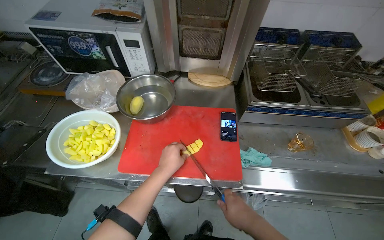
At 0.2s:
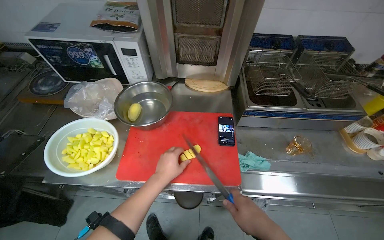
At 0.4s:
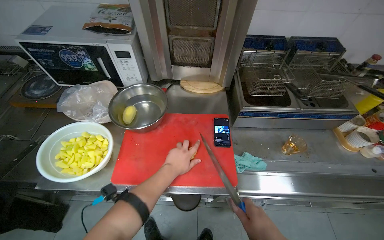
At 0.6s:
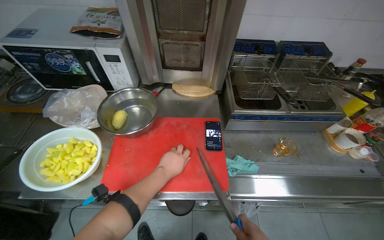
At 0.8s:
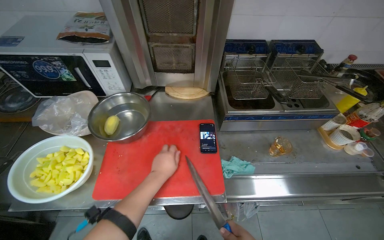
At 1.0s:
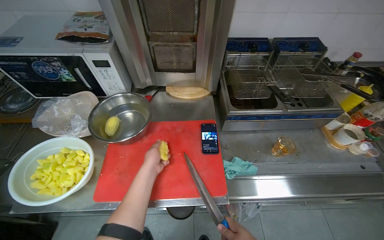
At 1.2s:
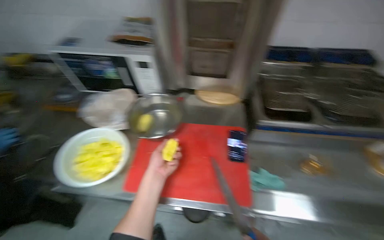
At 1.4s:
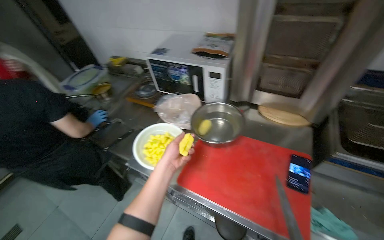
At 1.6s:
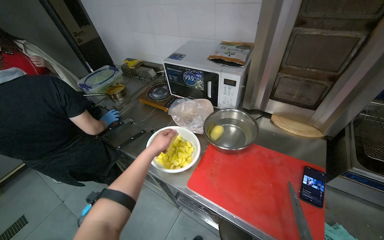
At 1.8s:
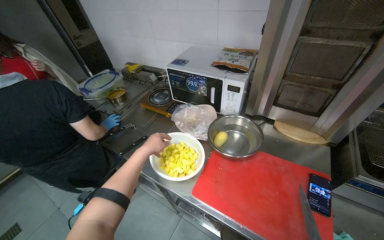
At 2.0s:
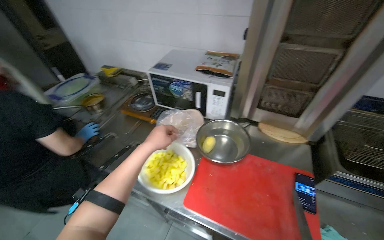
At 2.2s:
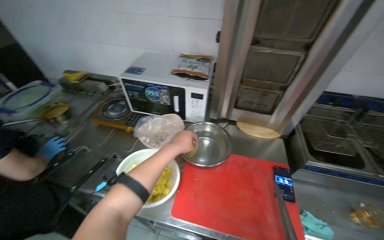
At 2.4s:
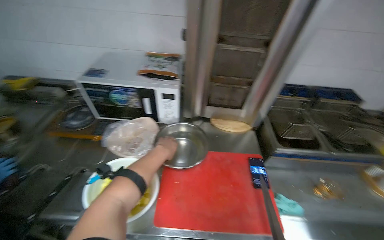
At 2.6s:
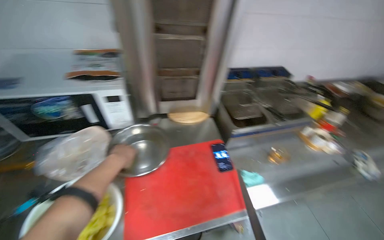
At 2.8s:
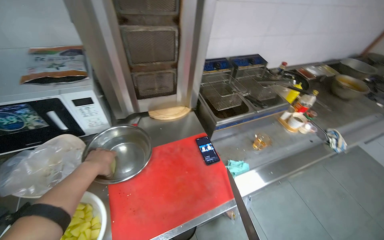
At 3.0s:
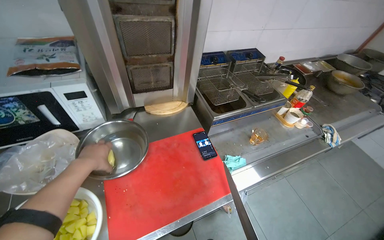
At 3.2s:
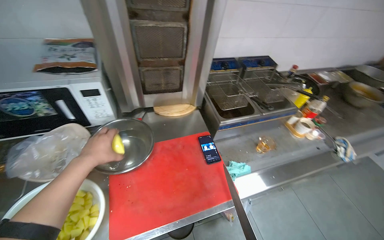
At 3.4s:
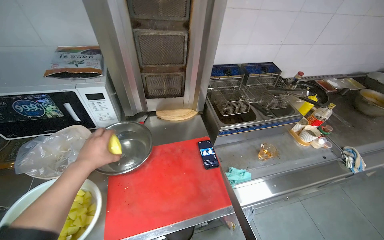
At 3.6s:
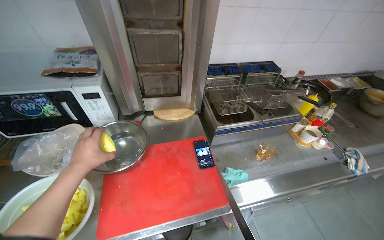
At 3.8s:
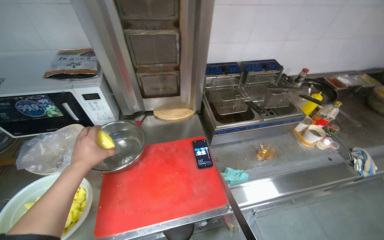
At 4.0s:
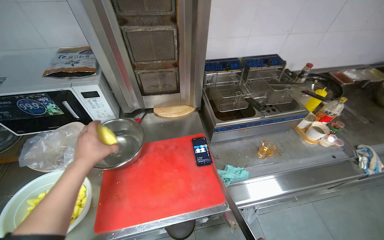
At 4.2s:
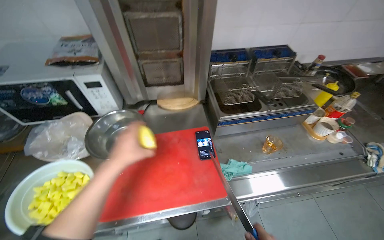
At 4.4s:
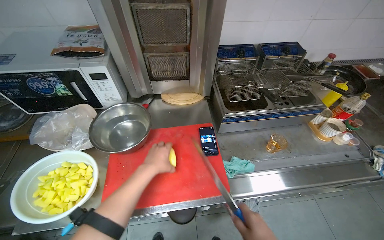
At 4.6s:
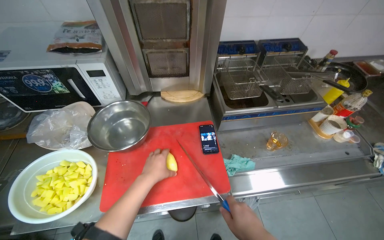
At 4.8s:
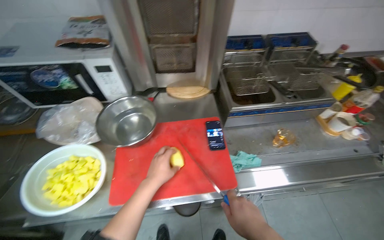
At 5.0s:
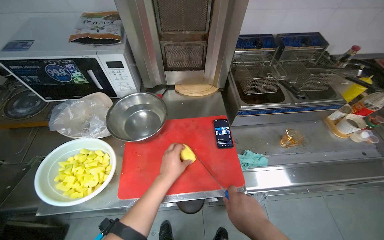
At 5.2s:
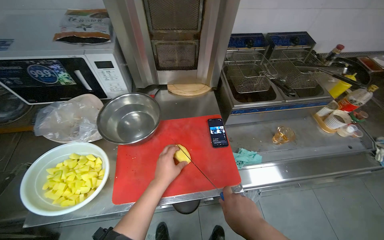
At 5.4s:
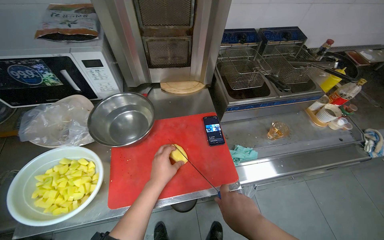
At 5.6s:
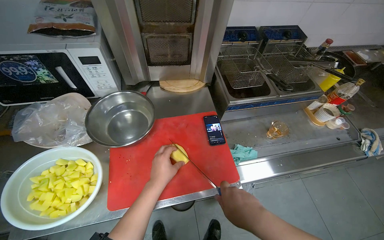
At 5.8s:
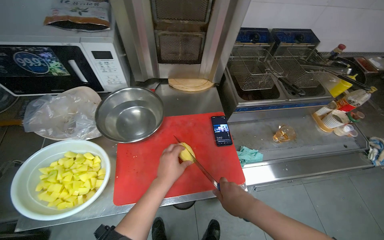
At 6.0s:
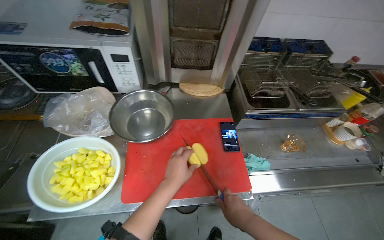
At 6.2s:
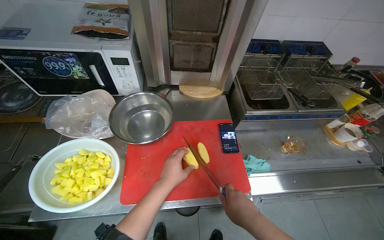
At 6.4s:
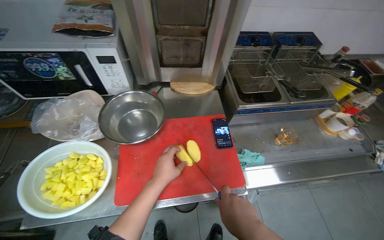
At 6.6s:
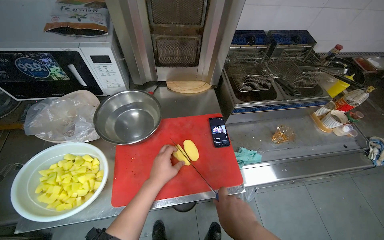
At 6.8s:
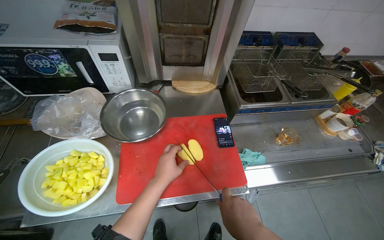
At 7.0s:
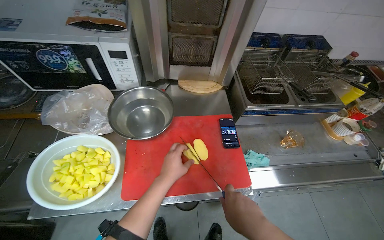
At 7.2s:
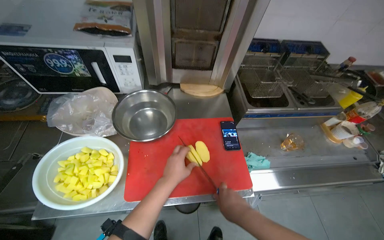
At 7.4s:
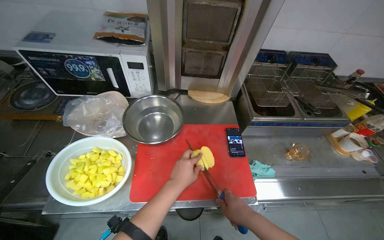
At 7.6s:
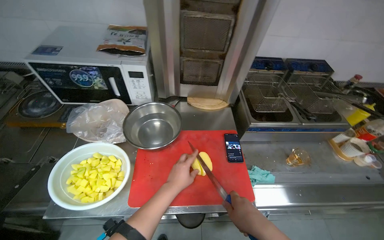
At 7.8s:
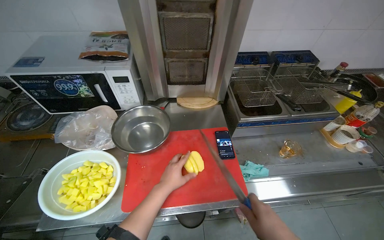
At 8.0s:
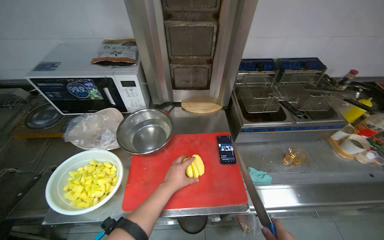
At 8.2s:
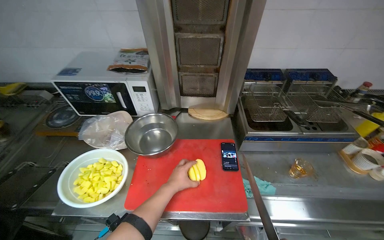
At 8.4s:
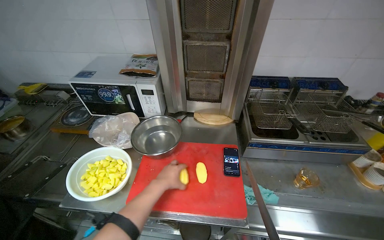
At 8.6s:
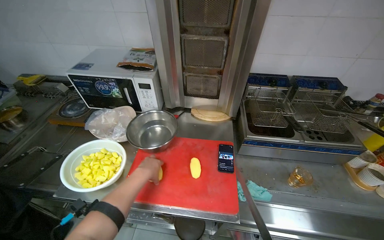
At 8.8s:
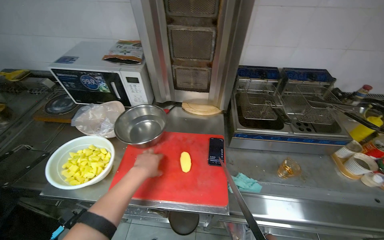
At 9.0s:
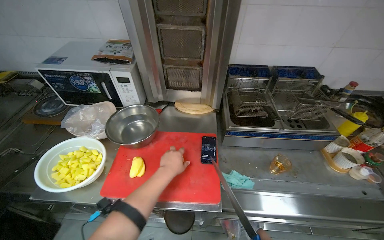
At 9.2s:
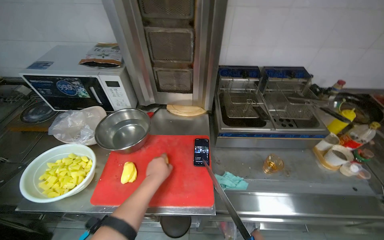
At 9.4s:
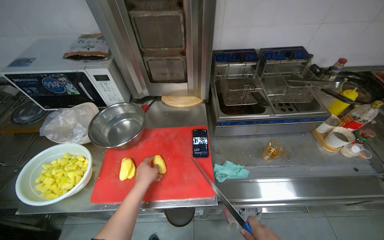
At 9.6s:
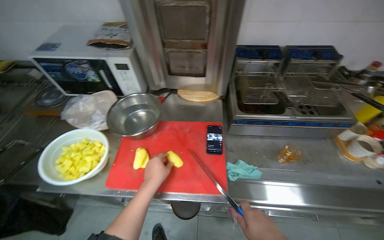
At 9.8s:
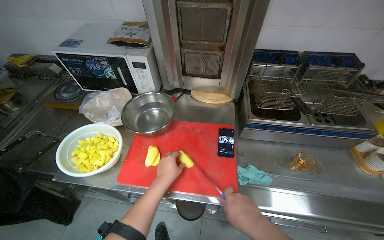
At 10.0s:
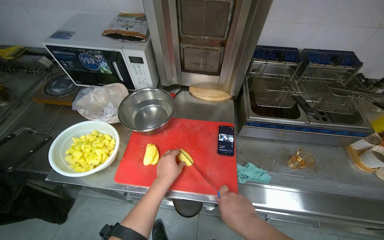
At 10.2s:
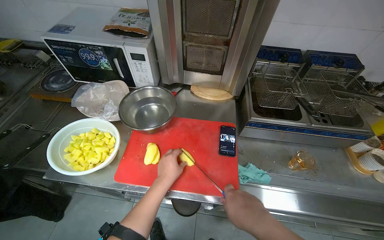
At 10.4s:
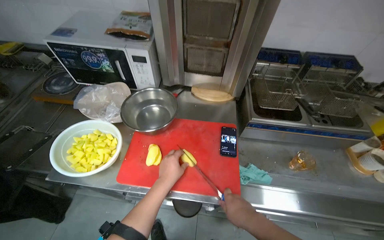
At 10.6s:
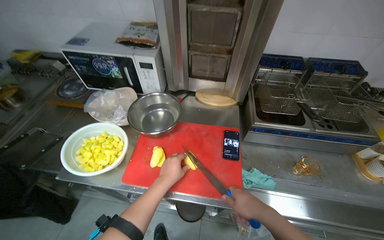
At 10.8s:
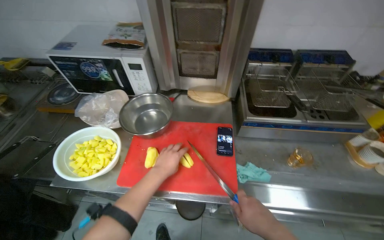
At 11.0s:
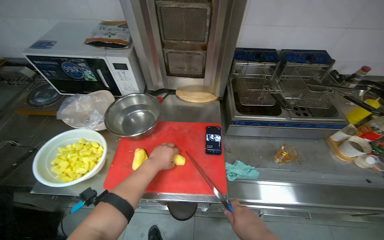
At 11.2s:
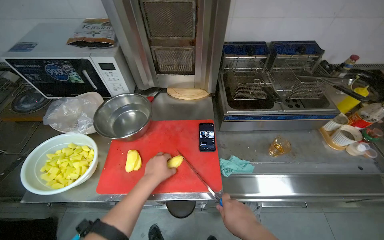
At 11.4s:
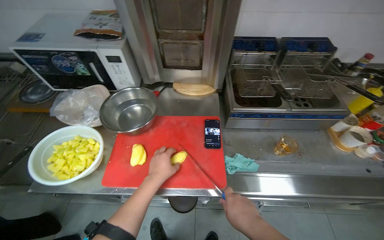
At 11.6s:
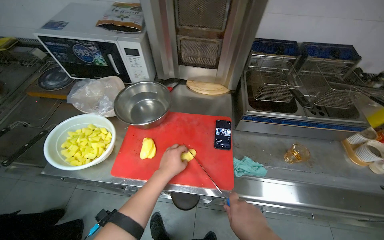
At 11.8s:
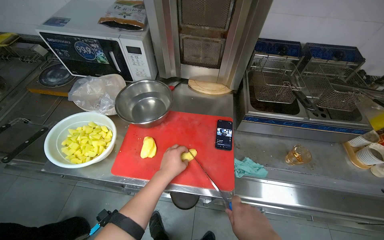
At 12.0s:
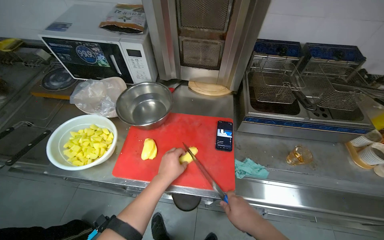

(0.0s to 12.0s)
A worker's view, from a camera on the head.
Job: preparing food.
The whole recording: Slicing potatoes for preparation. The worker picks up potatoes from a bowl and slices them into pieces on a red cutting board.
0.0s - 1.6s: The wearer looks approximately 30 degrees further to the left.
1.6s - 3.0s: The wearer's head swings about 55 degrees to the right.
3.0s - 4.4s: The left hand is displaced to the right by roughly 25 cm.
6.0s - 7.6s: The hands stay close to where they were, moving slightly.

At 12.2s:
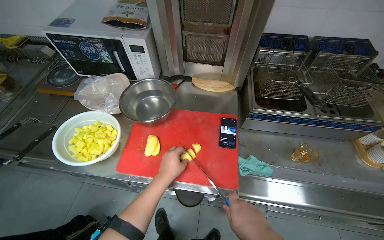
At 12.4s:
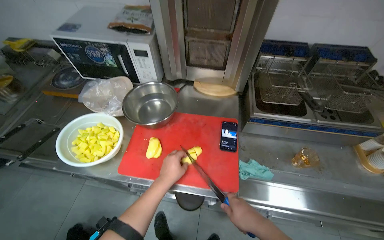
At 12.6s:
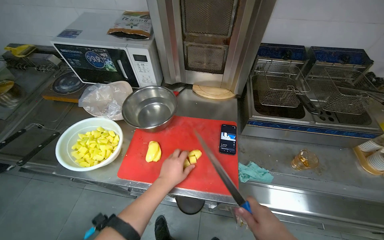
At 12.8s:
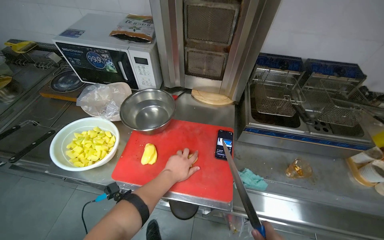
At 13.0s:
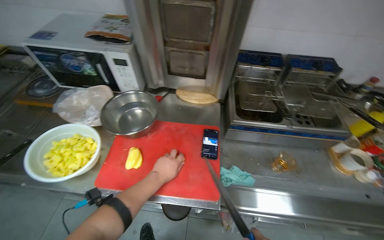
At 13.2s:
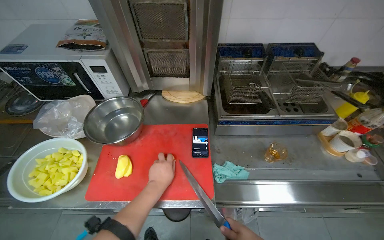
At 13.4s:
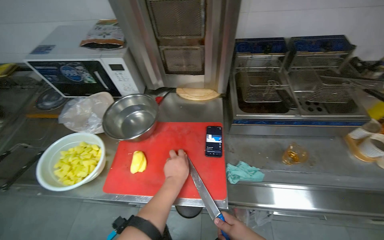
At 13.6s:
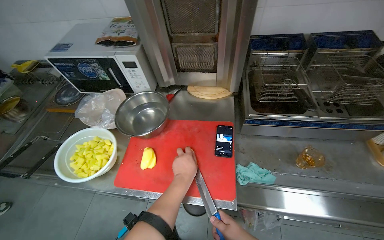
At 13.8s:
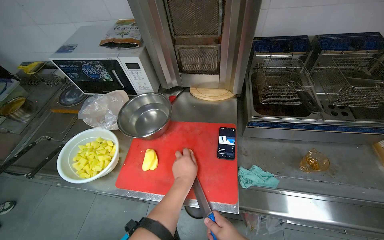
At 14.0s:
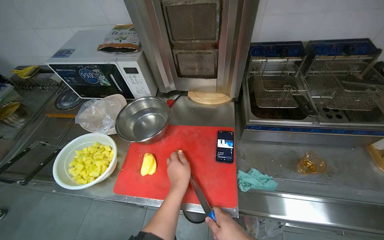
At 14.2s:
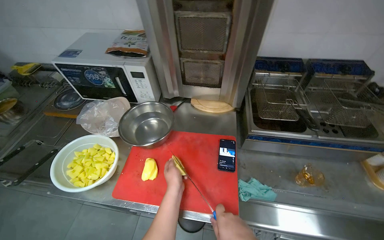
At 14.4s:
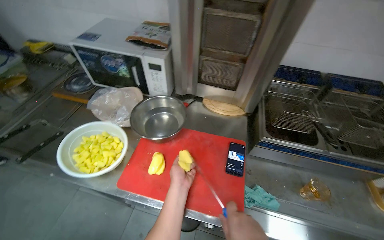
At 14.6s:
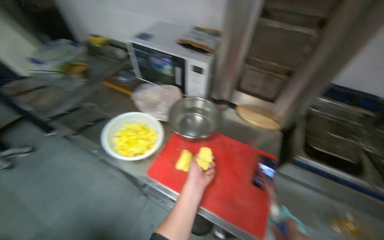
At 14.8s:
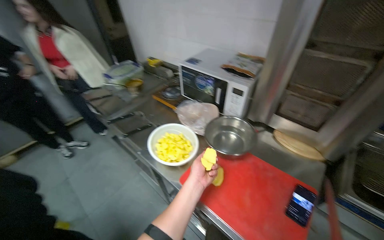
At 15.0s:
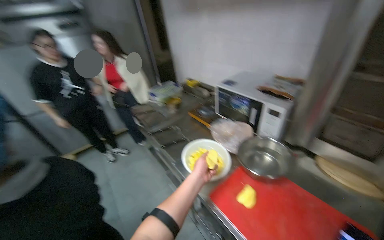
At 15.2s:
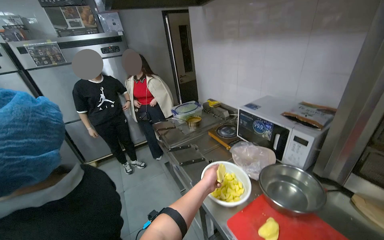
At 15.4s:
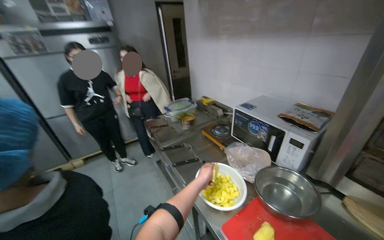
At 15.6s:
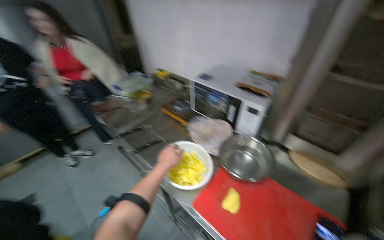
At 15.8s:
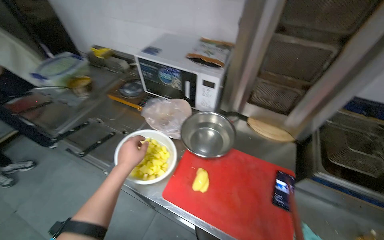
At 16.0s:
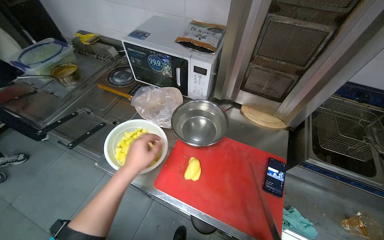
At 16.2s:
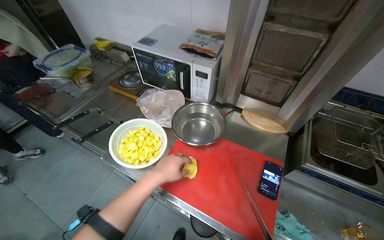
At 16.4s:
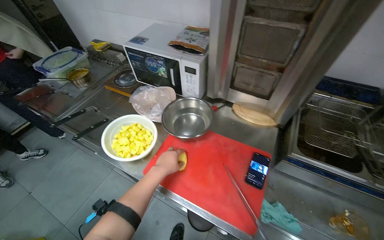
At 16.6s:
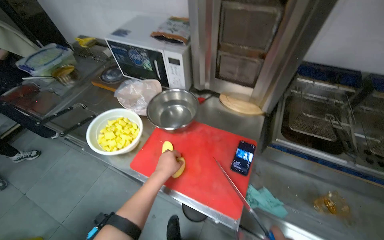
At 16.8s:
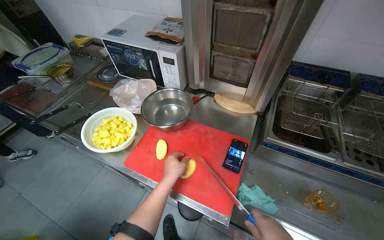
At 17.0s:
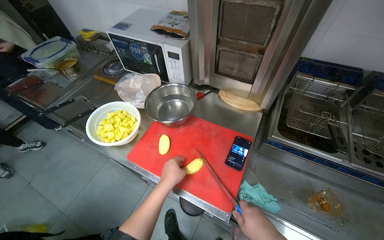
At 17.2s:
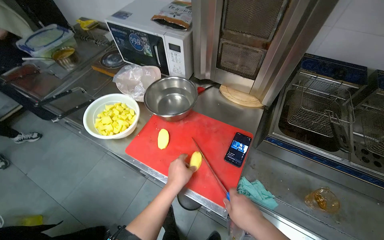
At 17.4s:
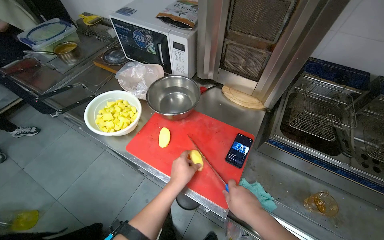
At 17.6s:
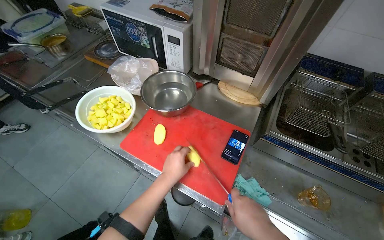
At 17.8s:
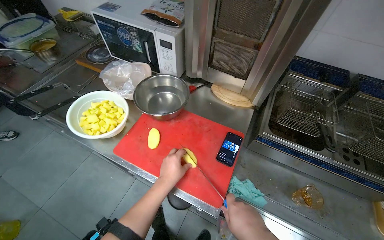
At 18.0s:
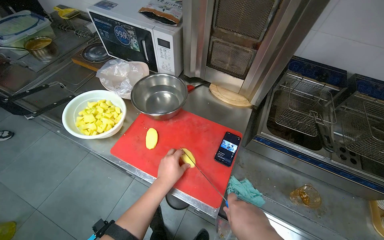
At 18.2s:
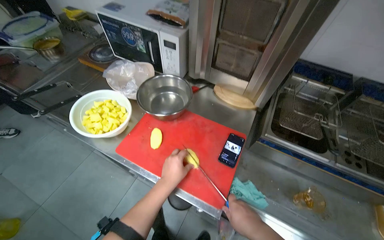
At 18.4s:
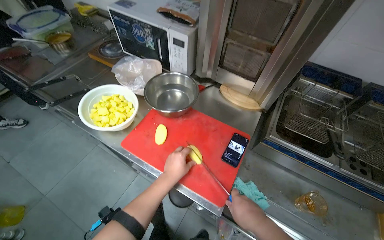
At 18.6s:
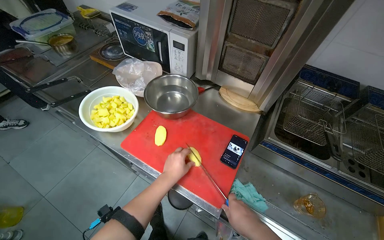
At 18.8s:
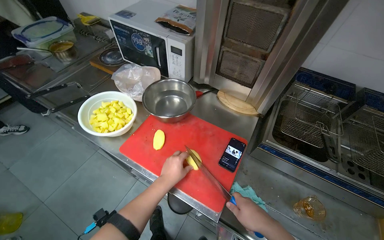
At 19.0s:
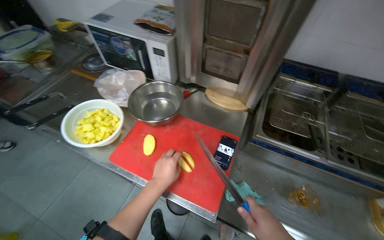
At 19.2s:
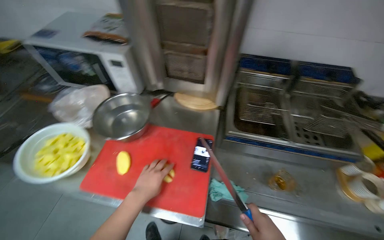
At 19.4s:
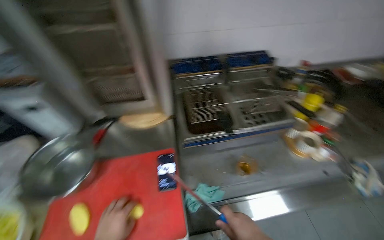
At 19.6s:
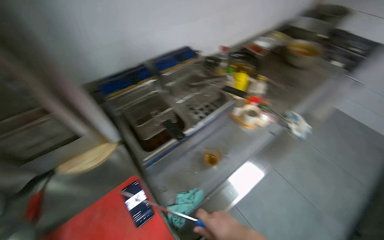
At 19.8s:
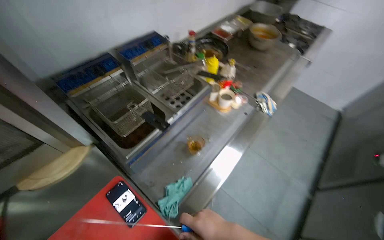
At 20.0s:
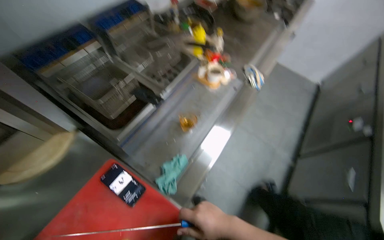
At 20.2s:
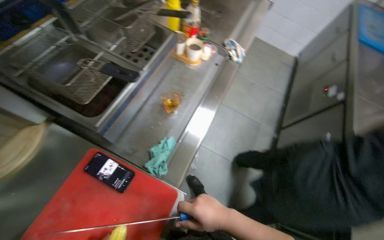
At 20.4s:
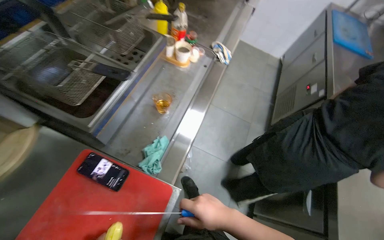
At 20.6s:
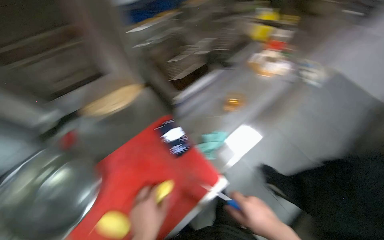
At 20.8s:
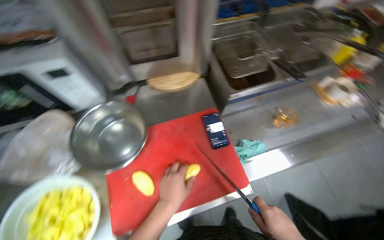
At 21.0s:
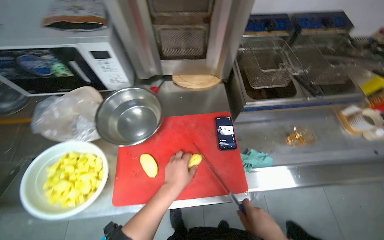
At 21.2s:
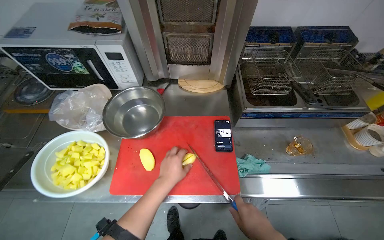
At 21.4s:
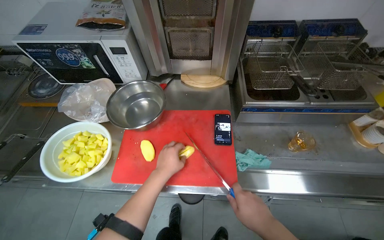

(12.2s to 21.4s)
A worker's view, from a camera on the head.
Job: preparing food.
The whole recording: Slicing potatoes for preparation. The worker picks up potatoes from a bowl and slices them into pieces on a red cutting board.
12.2s - 13.8s: The left hand moves to the right, roughly 10 cm.
13.8s - 15.2s: The wearer's head swings some 50 degrees to the left. The wearer looks roughly 25 degrees further upward.
15.2s - 16.8s: The wearer's head swings roughly 35 degrees to the right. The view tilts about 25 degrees downward.
18.4s - 19.8s: The wearer's head swings about 80 degrees to the right.
19.8s - 21.4s: The head turns to the left by some 55 degrees.
